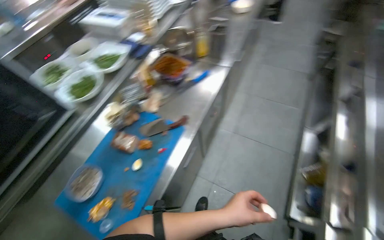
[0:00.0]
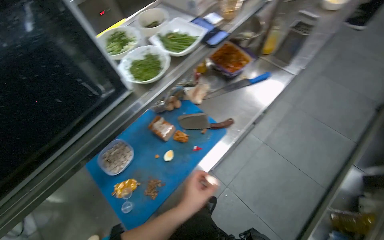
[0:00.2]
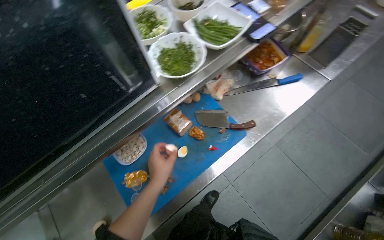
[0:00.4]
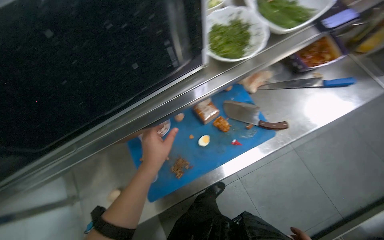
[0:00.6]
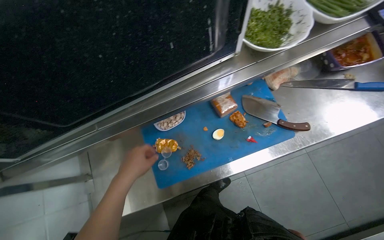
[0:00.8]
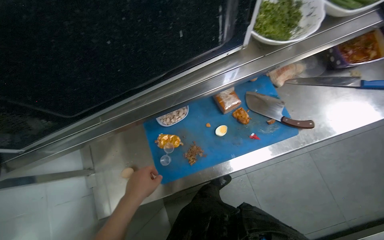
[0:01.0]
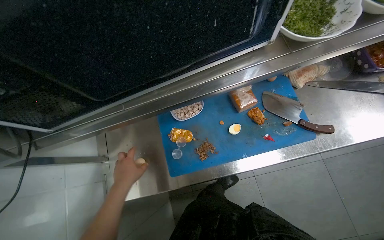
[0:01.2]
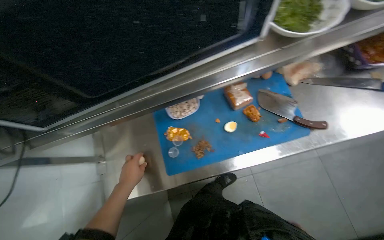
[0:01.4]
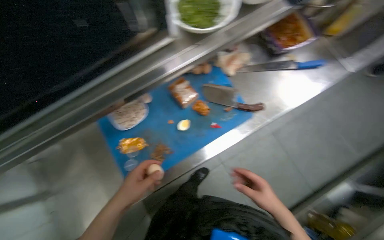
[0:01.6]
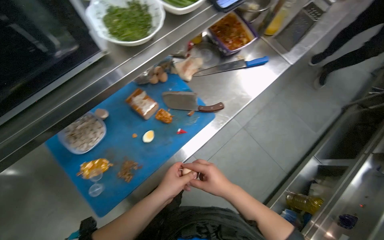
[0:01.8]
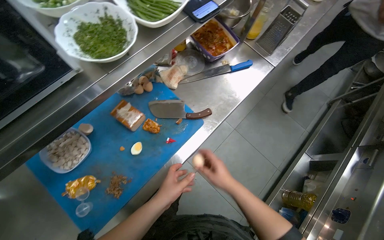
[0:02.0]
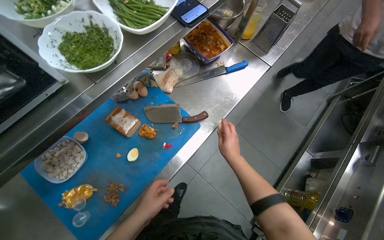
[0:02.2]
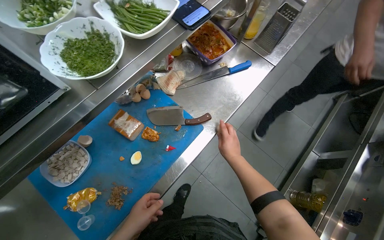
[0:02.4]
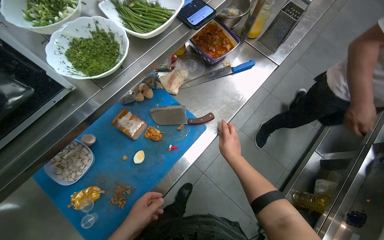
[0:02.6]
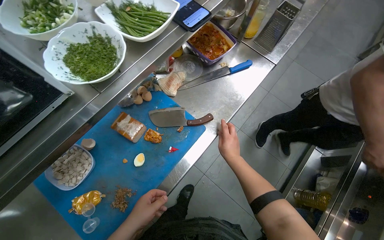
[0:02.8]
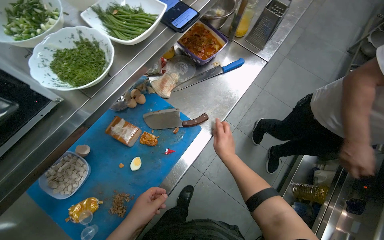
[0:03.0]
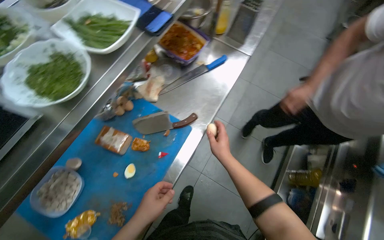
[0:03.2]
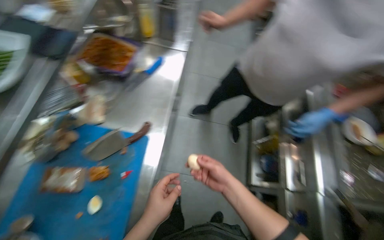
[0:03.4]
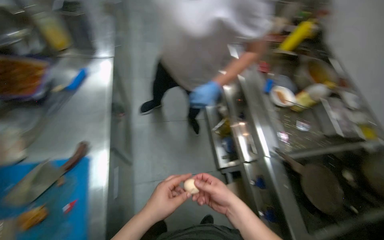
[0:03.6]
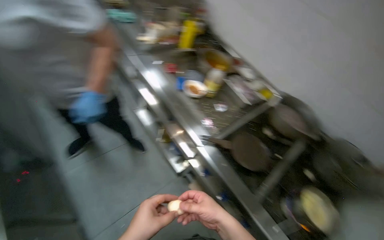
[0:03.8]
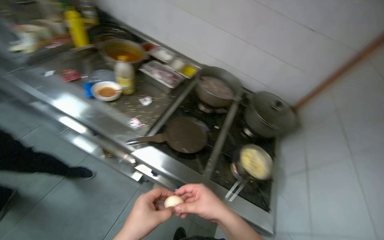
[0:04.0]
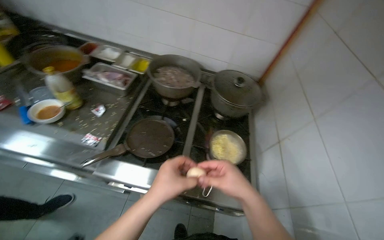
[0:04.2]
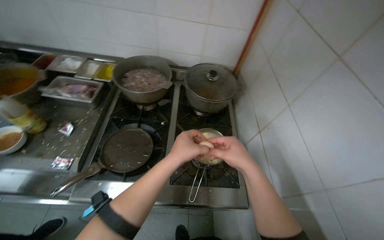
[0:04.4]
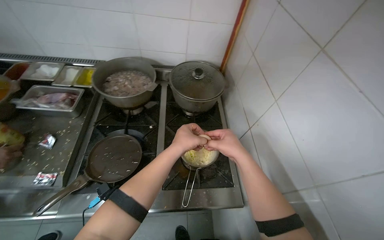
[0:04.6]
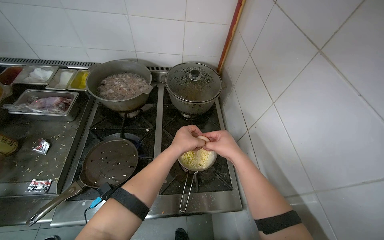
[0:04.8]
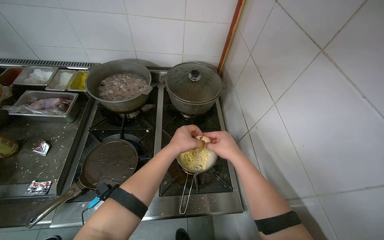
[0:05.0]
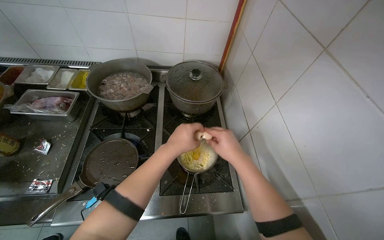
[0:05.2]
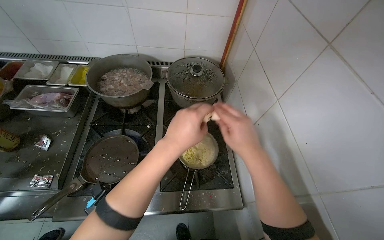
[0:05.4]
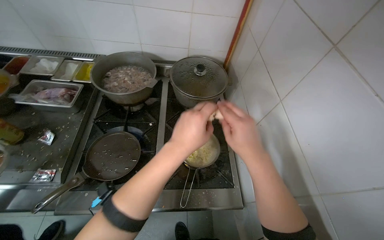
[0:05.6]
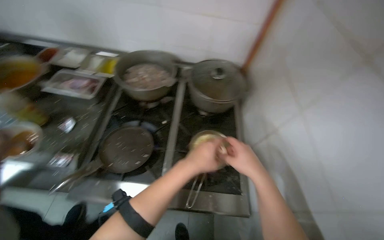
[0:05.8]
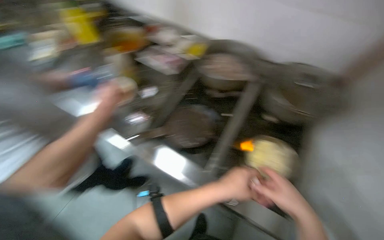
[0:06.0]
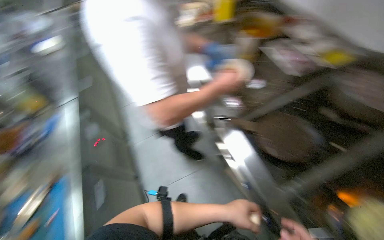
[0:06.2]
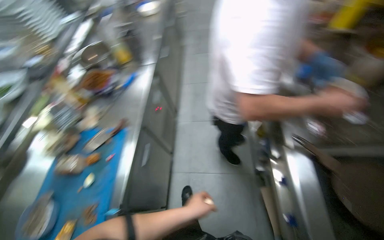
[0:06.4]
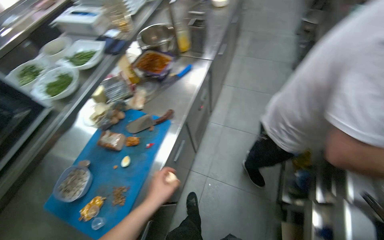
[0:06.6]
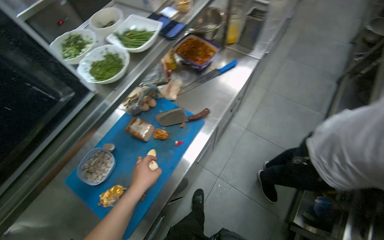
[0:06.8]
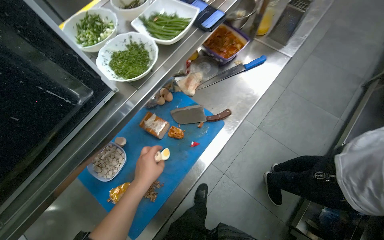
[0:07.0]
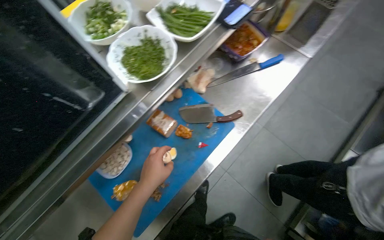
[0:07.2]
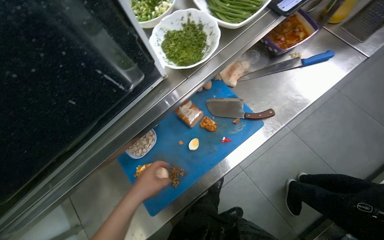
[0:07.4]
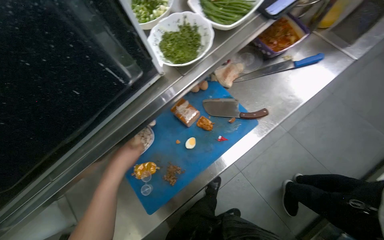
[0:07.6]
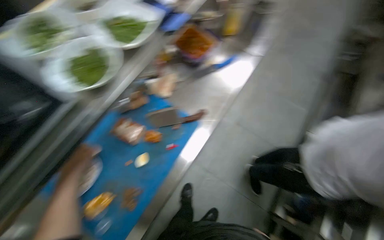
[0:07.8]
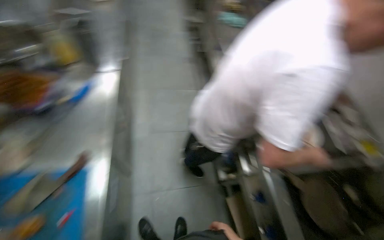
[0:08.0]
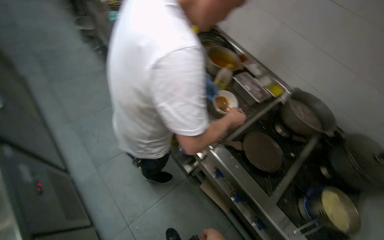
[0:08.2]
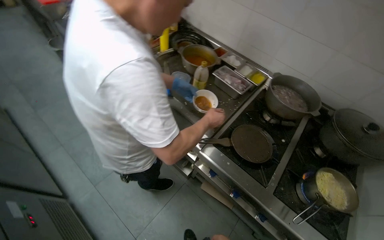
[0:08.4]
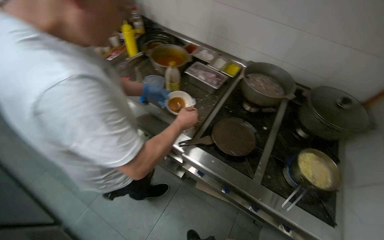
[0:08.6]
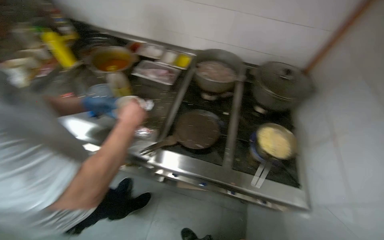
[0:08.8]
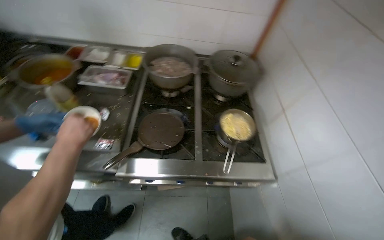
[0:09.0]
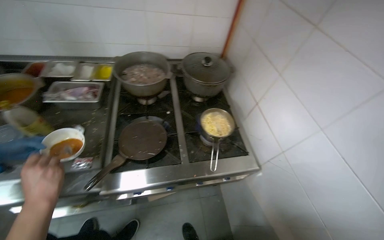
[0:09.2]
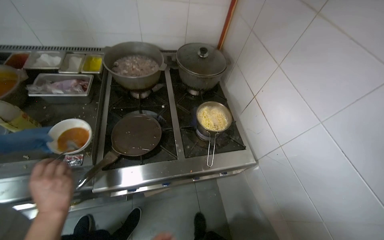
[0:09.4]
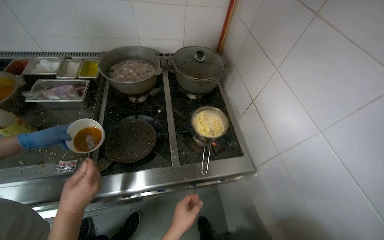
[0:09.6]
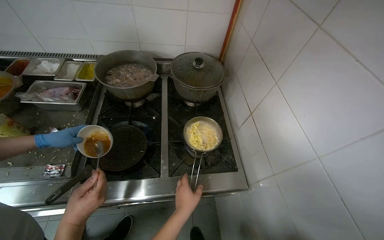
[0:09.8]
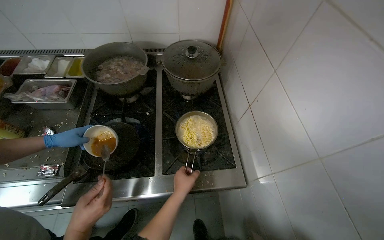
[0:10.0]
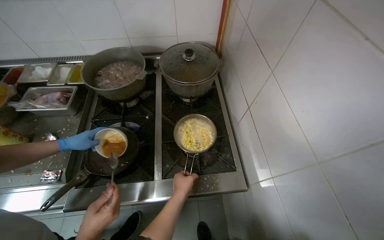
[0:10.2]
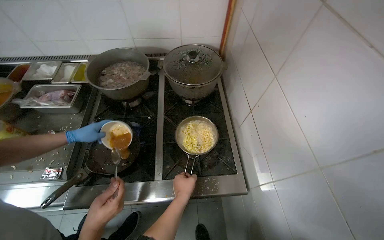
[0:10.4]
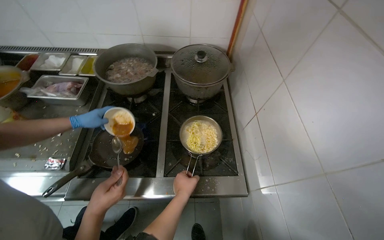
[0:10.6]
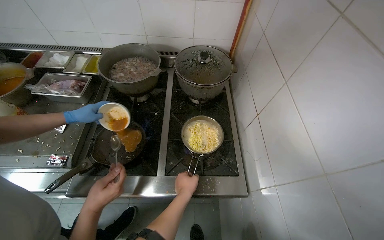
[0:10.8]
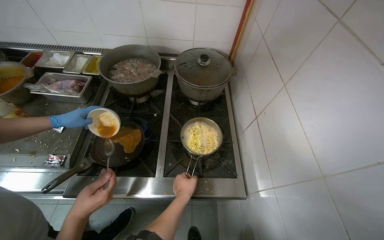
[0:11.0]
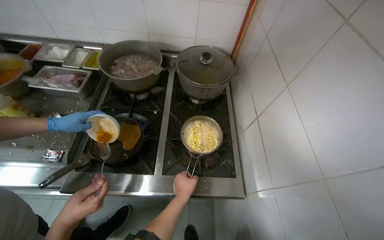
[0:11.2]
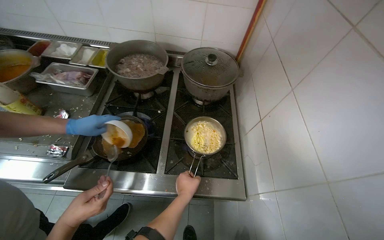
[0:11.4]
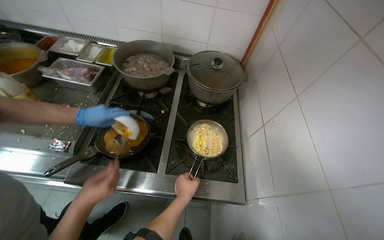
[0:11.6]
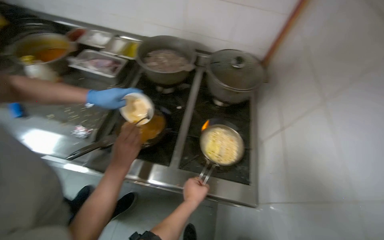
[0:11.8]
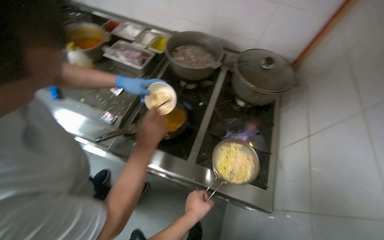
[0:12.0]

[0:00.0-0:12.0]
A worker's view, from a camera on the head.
Job: preparing food.
The whole recording: Preparing egg mixture. The worker cracks eggs into a pot and adds various spices and sauces to prepare a mixture.
0:00.0 to 0:01.6: The wearer looks about 20 degrees further downward. The scene turns approximately 30 degrees clockwise in the picture.
0:01.6 to 0:03.0: The right hand is displaced up the picture and farther from the camera by some 20 cm.
0:03.0 to 0:04.4: The camera travels about 80 cm. The wearer's head swings about 125 degrees to the right.
0:04.4 to 0:06.0: The wearer's head swings approximately 25 degrees to the left.
0:06.0 to 0:07.6: The wearer moves some 70 cm. The wearer looks roughly 115 degrees further to the left. The wearer looks approximately 25 degrees further downward.
0:07.6 to 0:09.0: The head travels approximately 70 cm. The head rotates about 145 degrees to the right.

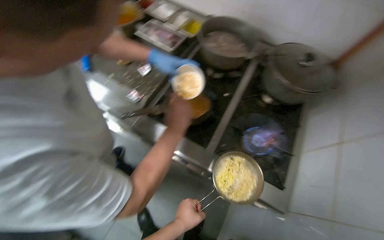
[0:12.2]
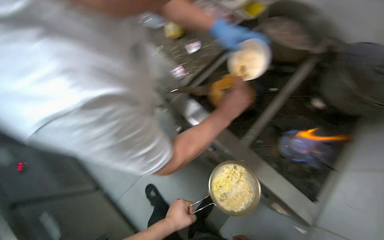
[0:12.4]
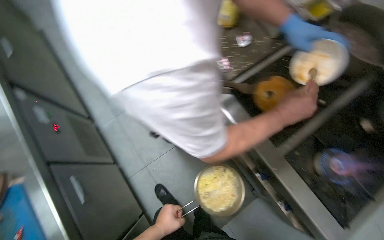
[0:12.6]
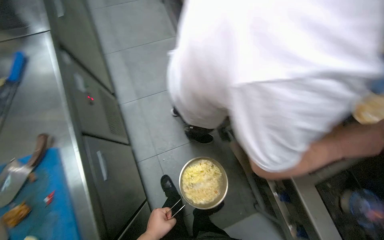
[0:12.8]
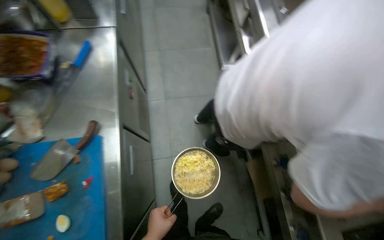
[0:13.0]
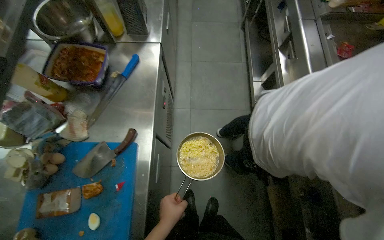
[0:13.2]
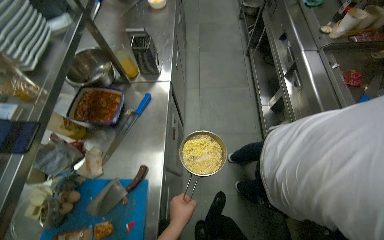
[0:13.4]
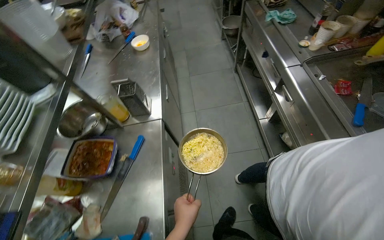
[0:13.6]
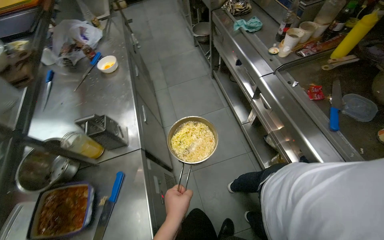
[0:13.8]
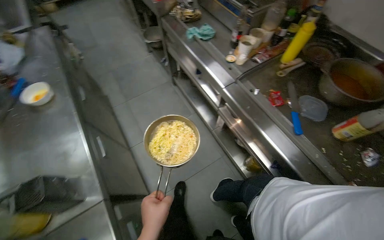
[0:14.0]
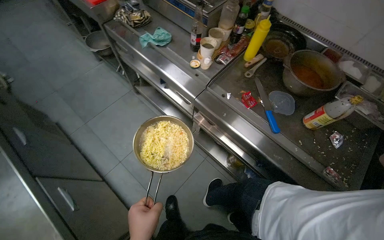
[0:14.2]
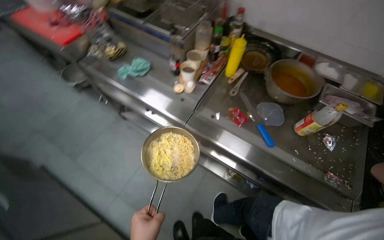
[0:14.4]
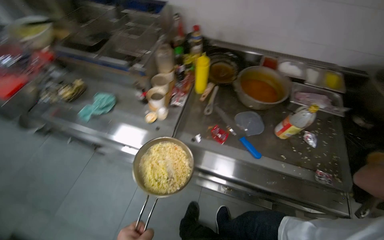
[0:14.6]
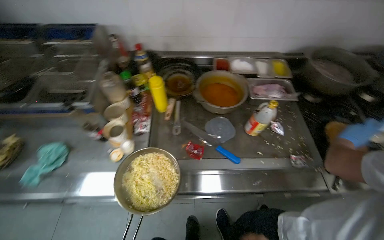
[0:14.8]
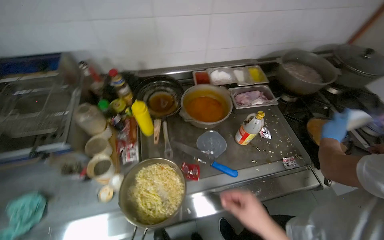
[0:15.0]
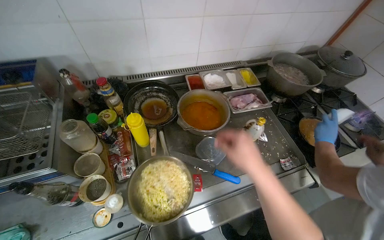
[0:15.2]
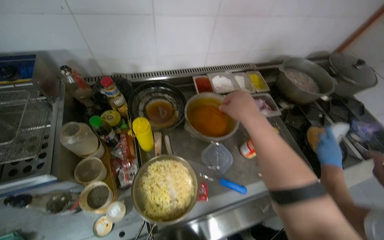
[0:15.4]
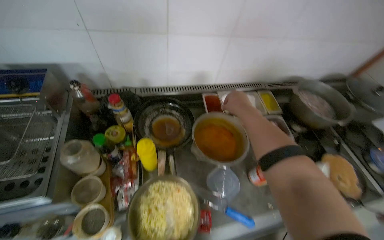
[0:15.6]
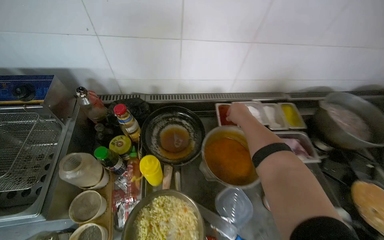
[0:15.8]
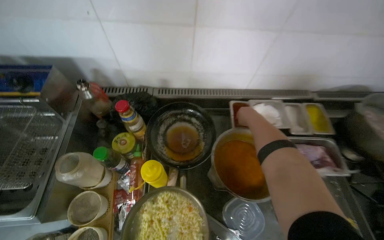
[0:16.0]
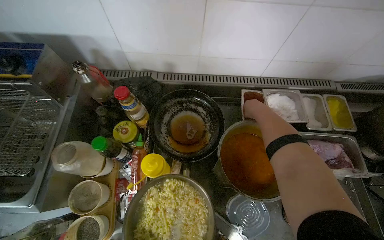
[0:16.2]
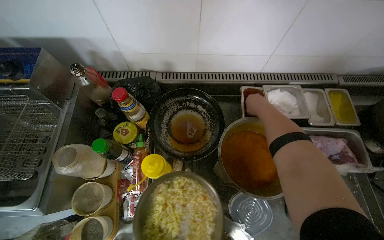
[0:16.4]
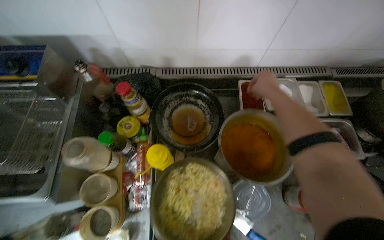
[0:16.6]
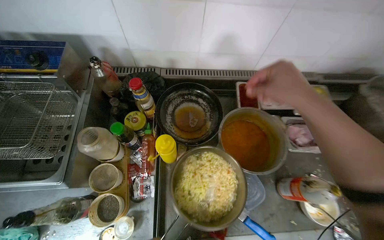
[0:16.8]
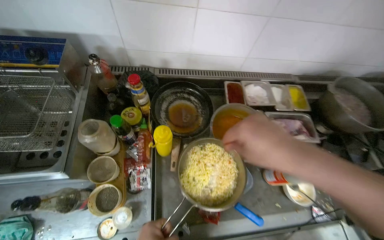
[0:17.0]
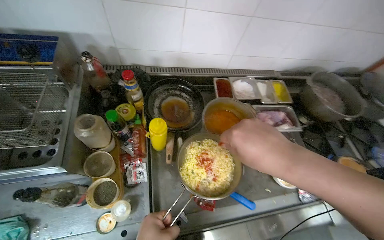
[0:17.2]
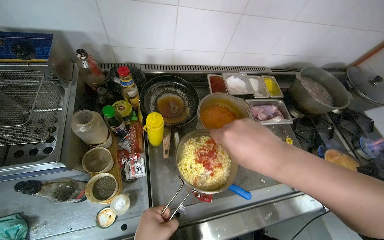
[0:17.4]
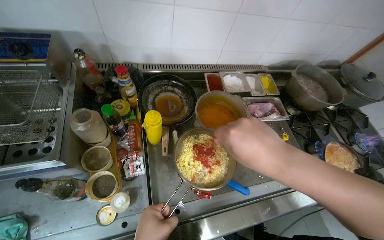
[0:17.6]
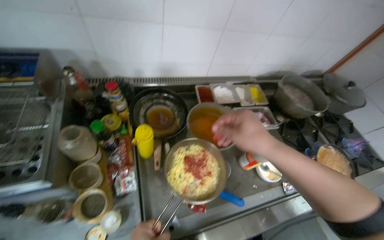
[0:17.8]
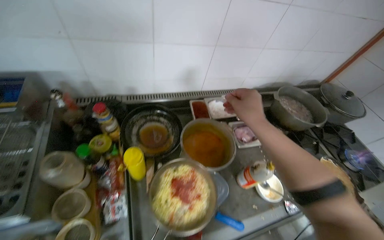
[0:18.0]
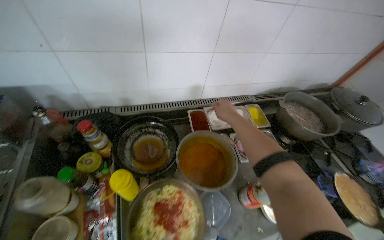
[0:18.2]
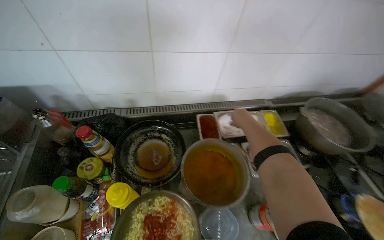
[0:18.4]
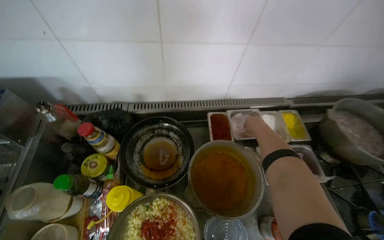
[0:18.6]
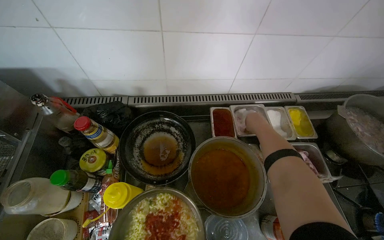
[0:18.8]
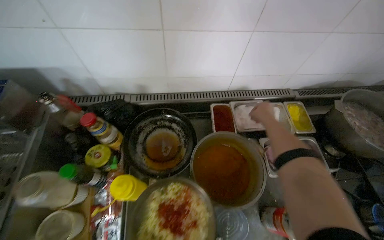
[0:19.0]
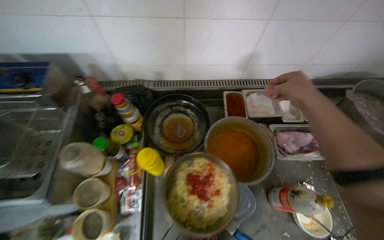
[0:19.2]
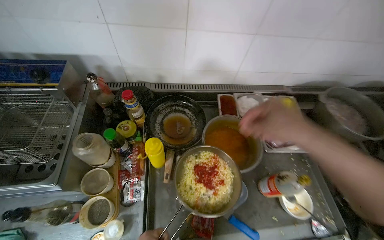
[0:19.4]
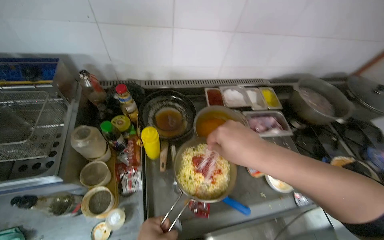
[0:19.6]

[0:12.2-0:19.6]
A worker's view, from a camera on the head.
Job: preparing food.
The whole recording: Preparing egg mixture. The worker cracks eggs into a pot and adds various spices and sauces to prepare a mixture.
0:12.2 to 0:13.6: The wearer moves approximately 60 cm. The wearer looks roughly 55 degrees further to the left.
0:13.6 to 0:15.2: The head travels roughly 90 cm. The wearer's head swings approximately 105 degrees to the right.
0:15.2 to 0:16.6: The head rotates about 15 degrees to the left.
0:16.6 to 0:18.2: The wearer looks about 10 degrees further upward. The right hand goes nearer to the camera and returns, some 35 cm each way.
0:18.2 to 0:19.6: The right hand shifts some 35 cm nearer to the camera and down the picture.
